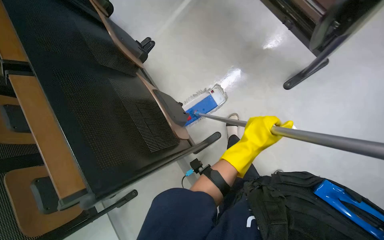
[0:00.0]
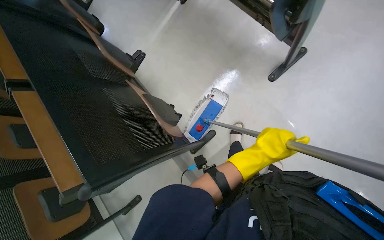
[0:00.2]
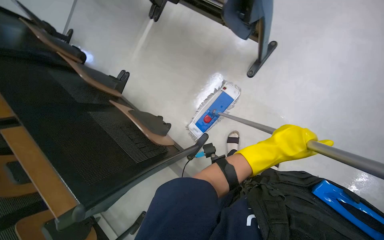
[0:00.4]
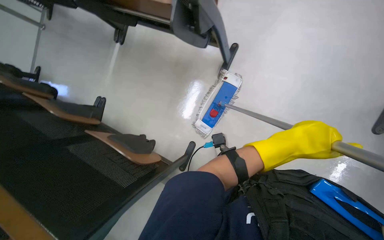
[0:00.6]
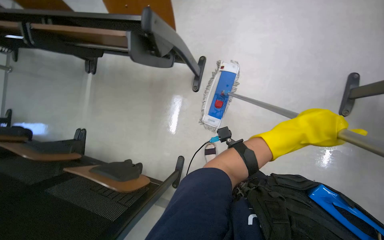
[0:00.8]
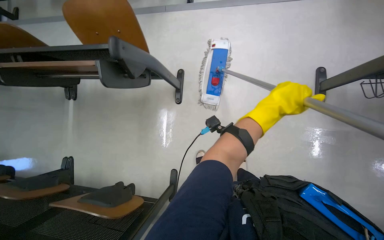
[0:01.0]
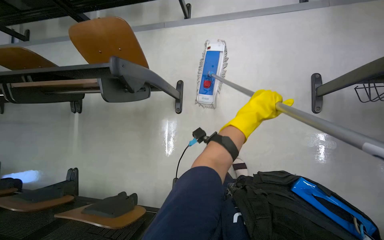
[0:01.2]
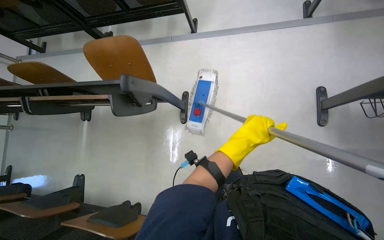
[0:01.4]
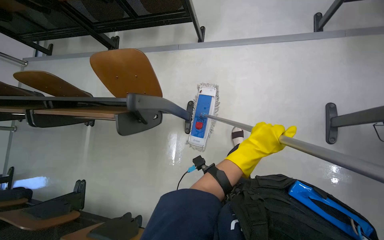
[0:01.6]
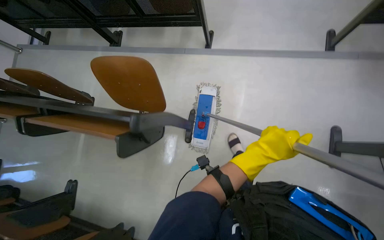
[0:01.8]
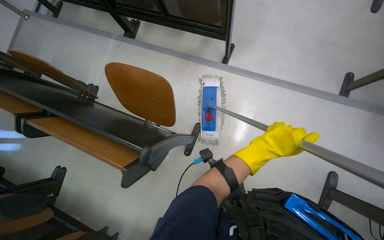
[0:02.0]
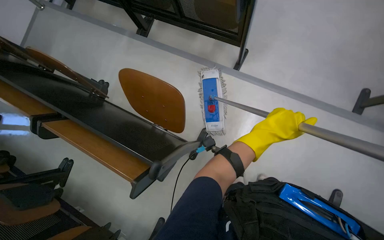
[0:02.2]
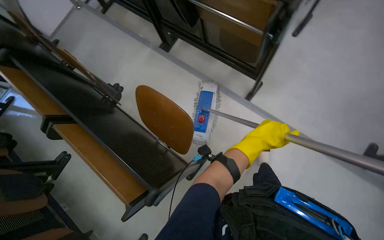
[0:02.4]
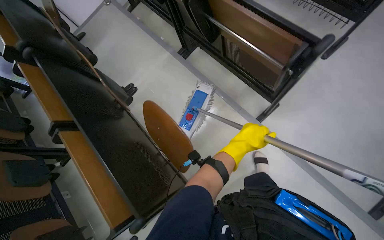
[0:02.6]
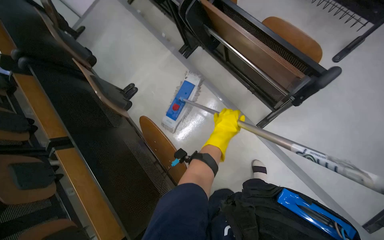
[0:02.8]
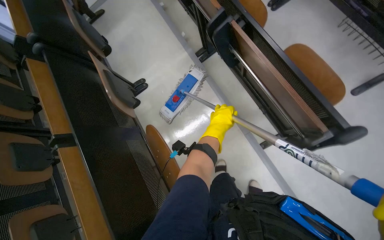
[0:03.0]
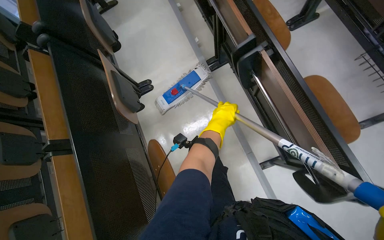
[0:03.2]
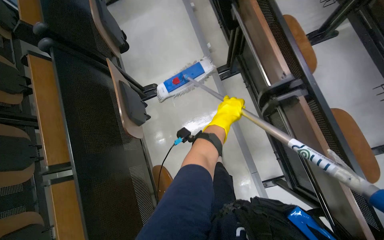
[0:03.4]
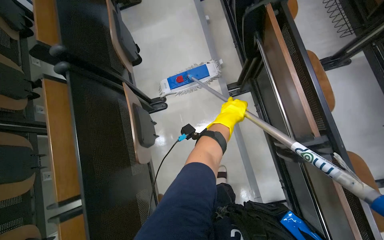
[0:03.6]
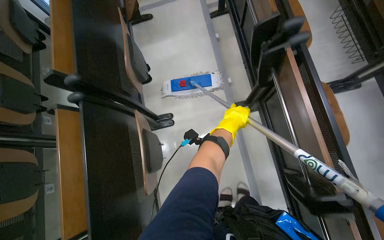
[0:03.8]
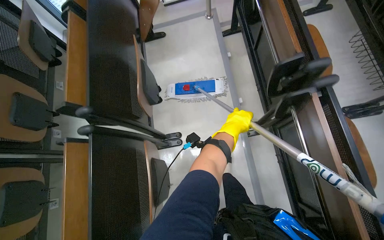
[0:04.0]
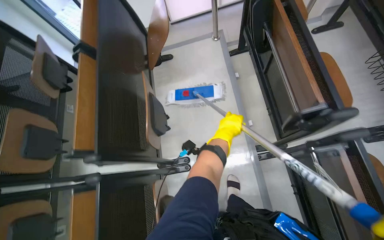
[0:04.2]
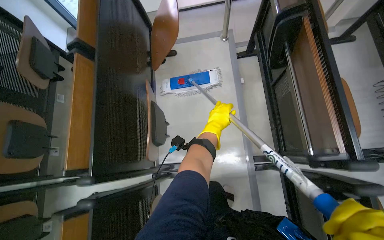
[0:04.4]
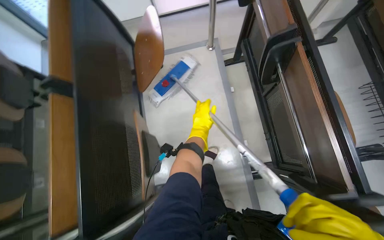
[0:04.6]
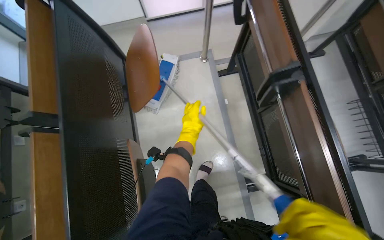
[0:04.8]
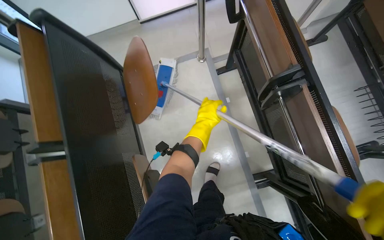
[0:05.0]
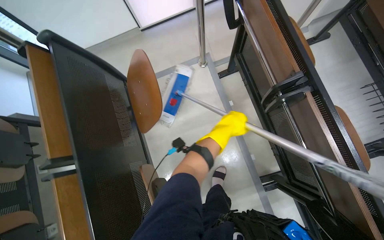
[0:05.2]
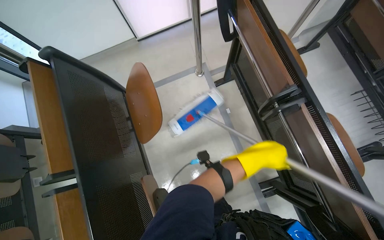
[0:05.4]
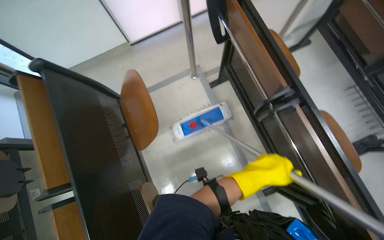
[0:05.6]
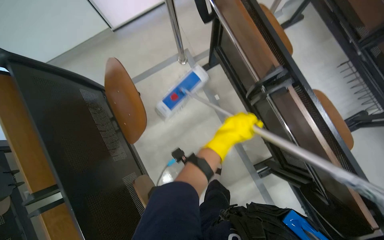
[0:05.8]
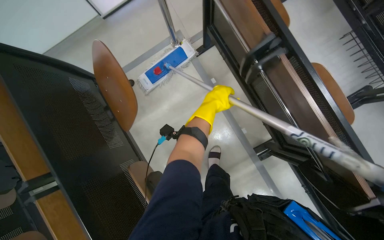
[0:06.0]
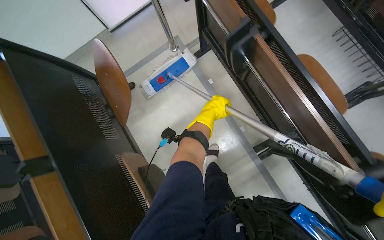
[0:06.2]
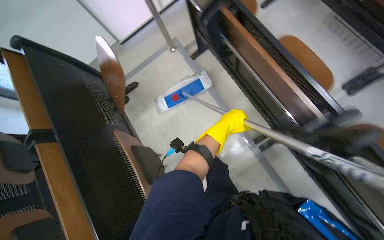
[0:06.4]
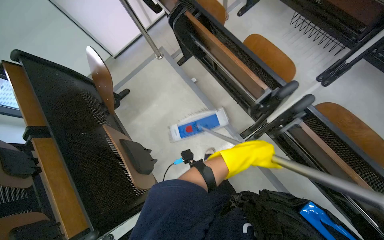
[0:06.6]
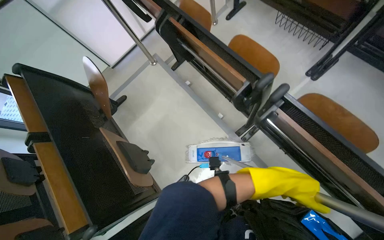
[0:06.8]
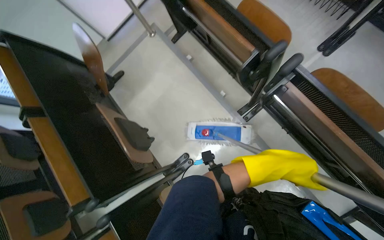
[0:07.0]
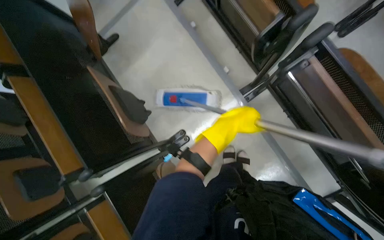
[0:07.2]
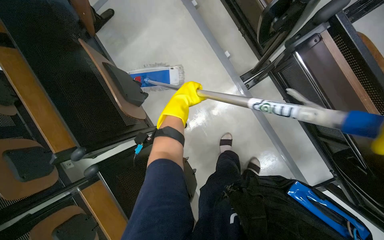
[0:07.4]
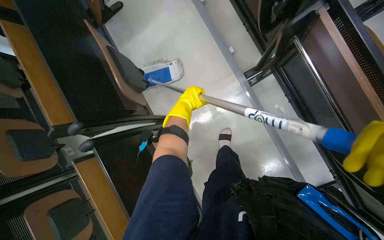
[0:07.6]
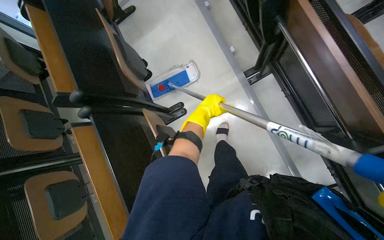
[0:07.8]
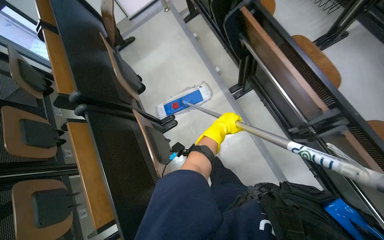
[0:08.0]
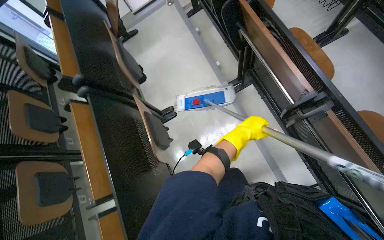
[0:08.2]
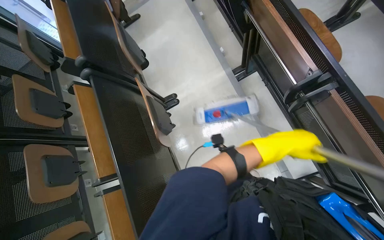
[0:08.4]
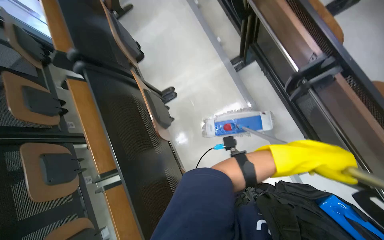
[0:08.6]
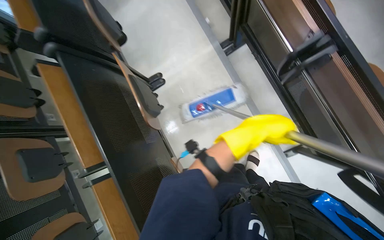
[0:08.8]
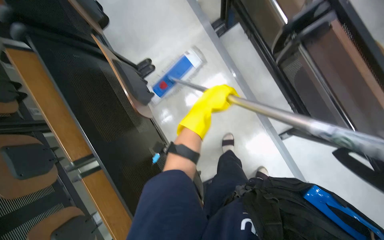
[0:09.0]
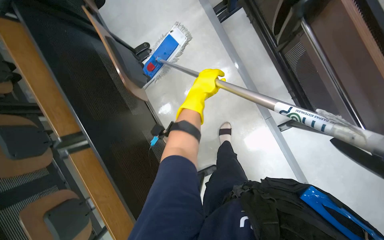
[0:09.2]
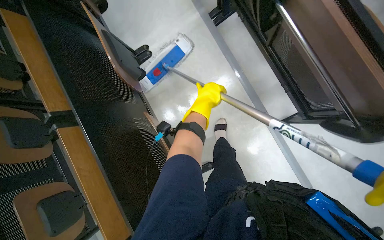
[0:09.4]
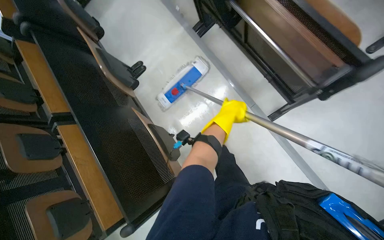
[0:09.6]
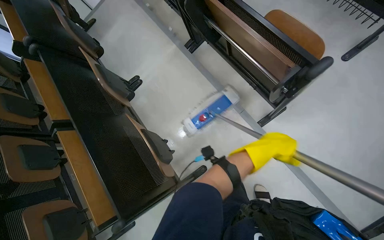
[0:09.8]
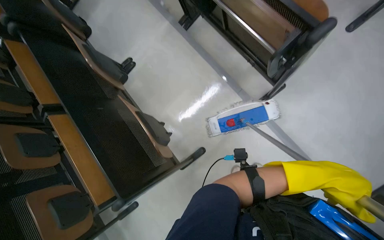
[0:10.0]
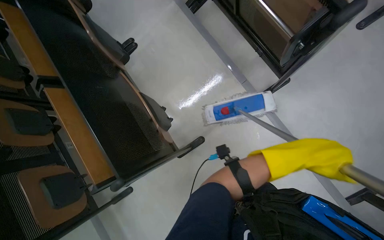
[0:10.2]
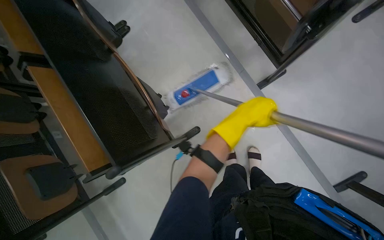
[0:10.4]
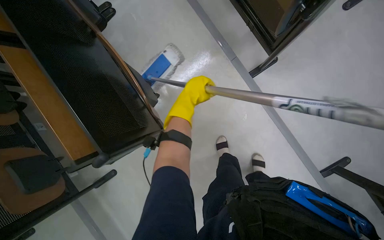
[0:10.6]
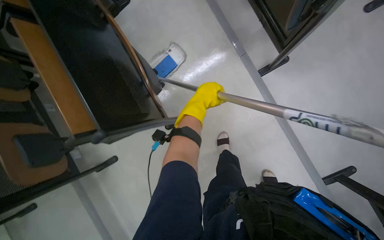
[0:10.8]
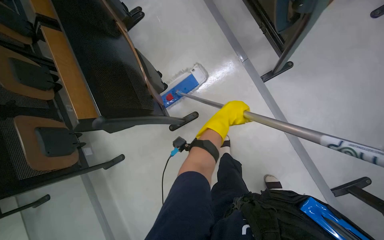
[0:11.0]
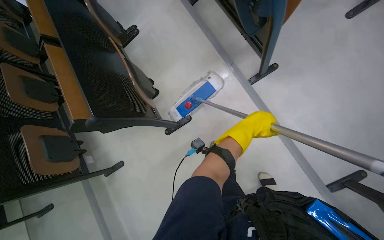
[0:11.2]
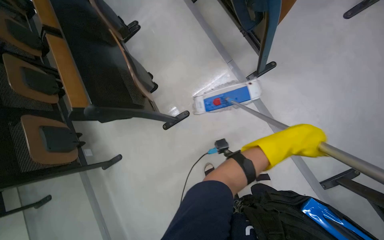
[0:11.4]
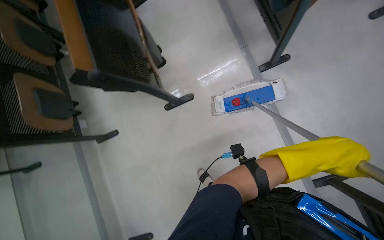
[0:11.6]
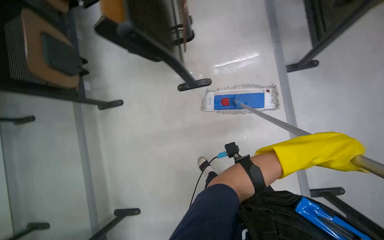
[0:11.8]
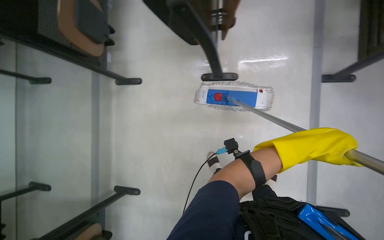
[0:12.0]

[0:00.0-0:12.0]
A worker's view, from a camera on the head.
Job: mopping floor.
The whole recording: Mopping lecture hall floor. The worker mops the floor of the lecture hall, moving chairs and re-wetting the mop as needed.
1.6 to 3.0 s: The wearer moves about 90 cm. Everything in view rotates roughly 50 degrees clockwise.
3.0 to 4.4 s: The camera travels some 1 m. The scene turns roughly 25 degrees clockwise in the picture.
4.4 to 6.0 s: Everything in view rotates roughly 25 degrees counterclockwise. The left hand shifts about 35 cm up the picture, and goes nearer to the camera and returns, some 10 cm each way.
6.0 to 7.6 s: The camera is carried some 70 cm.
7.6 to 9.0 s: The head travels some 50 cm.
9.0 to 10.4 s: The head travels some 50 cm.

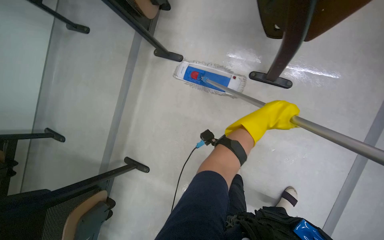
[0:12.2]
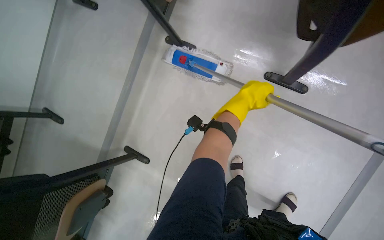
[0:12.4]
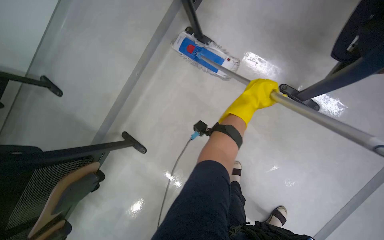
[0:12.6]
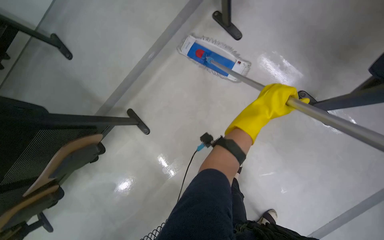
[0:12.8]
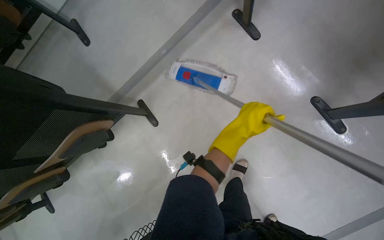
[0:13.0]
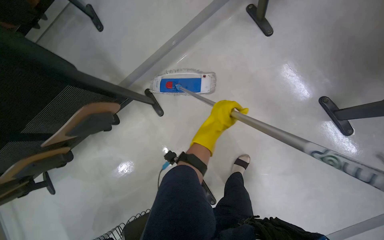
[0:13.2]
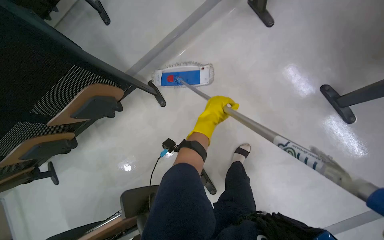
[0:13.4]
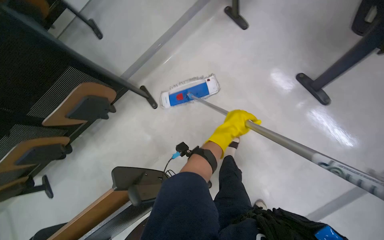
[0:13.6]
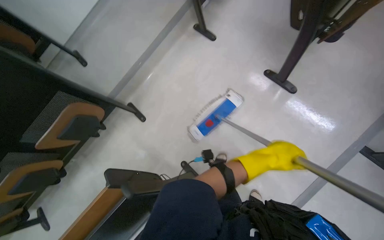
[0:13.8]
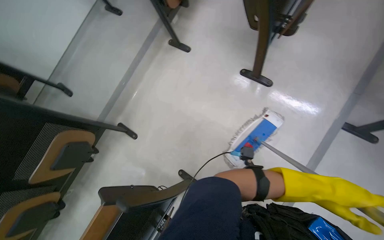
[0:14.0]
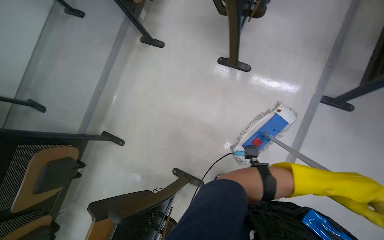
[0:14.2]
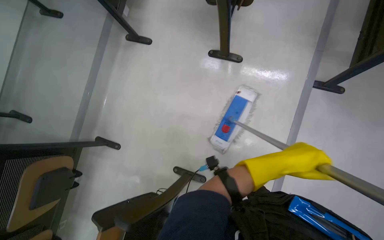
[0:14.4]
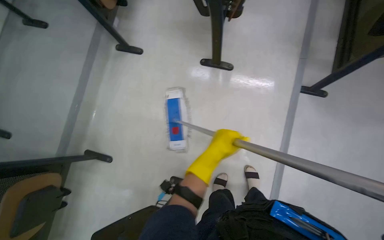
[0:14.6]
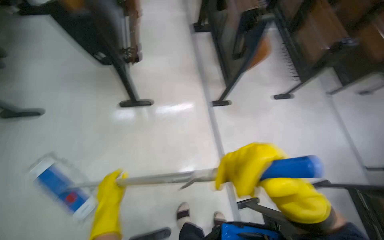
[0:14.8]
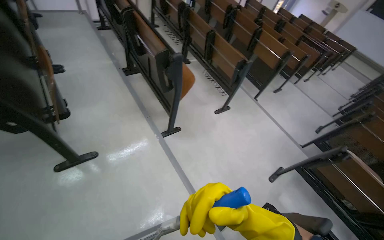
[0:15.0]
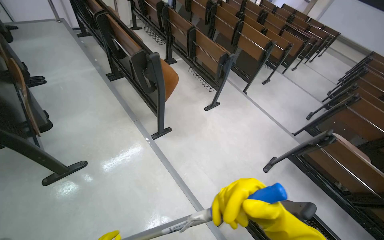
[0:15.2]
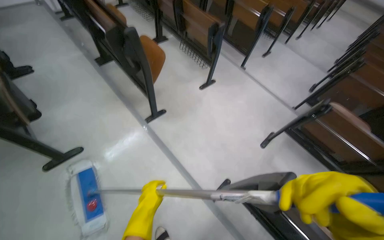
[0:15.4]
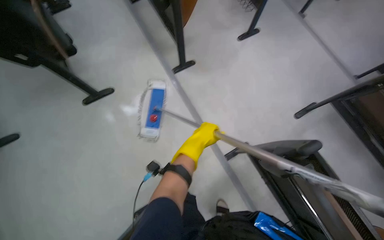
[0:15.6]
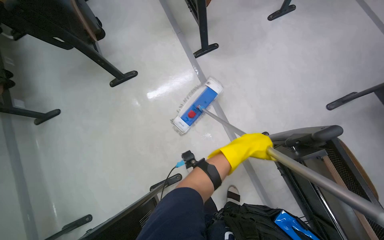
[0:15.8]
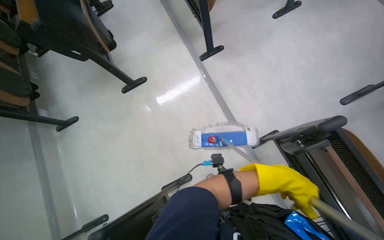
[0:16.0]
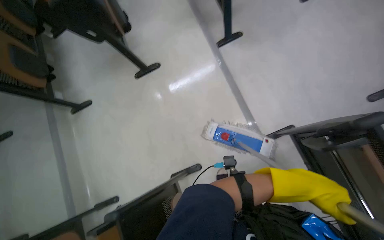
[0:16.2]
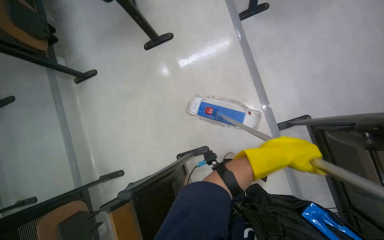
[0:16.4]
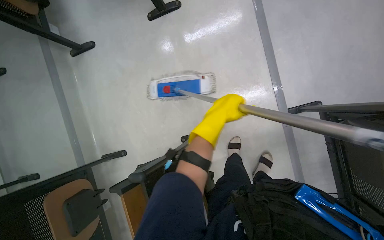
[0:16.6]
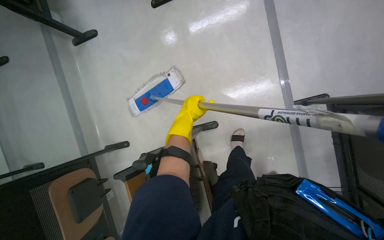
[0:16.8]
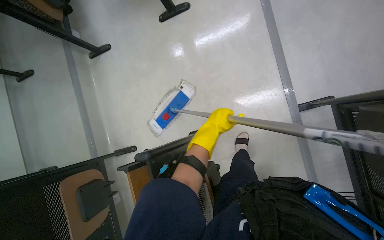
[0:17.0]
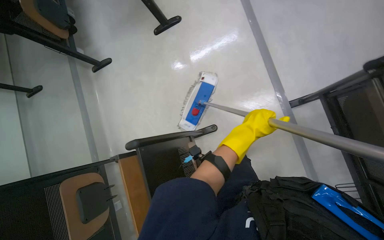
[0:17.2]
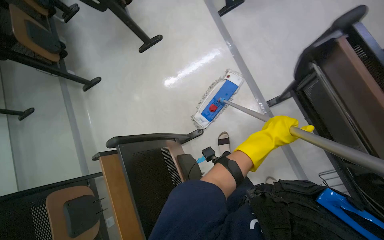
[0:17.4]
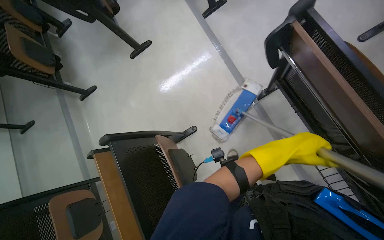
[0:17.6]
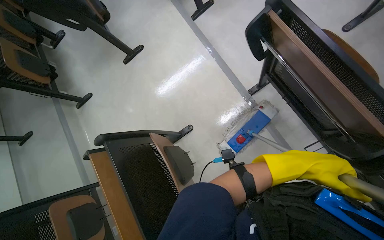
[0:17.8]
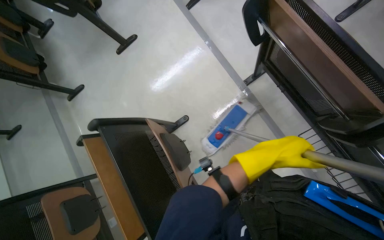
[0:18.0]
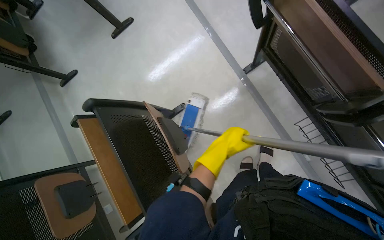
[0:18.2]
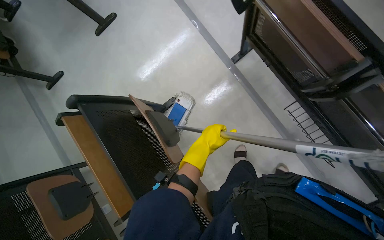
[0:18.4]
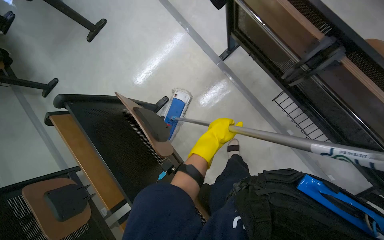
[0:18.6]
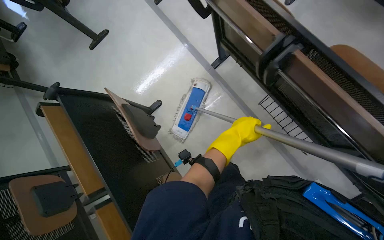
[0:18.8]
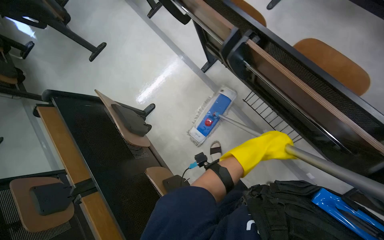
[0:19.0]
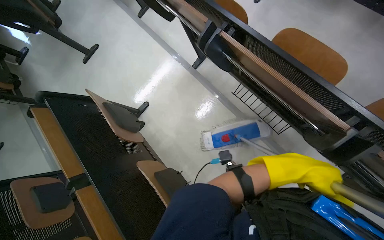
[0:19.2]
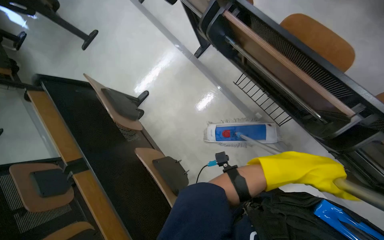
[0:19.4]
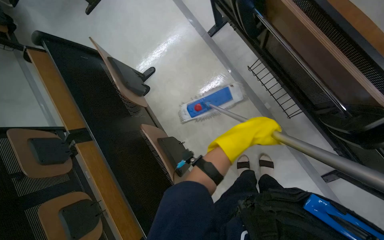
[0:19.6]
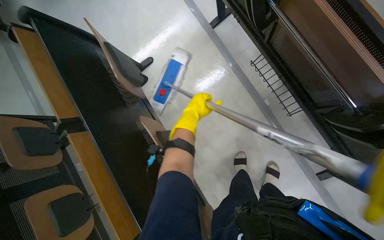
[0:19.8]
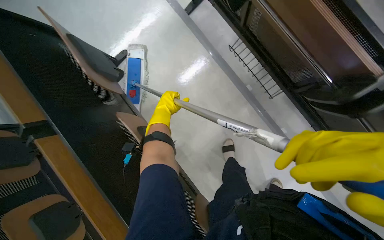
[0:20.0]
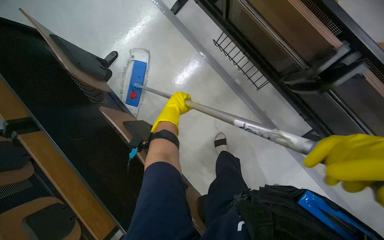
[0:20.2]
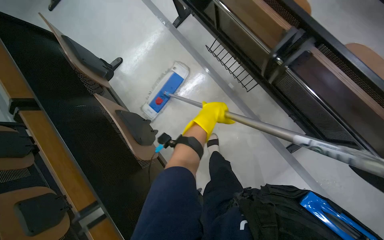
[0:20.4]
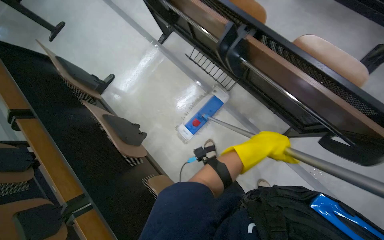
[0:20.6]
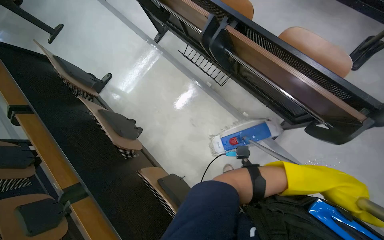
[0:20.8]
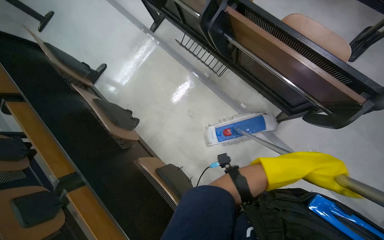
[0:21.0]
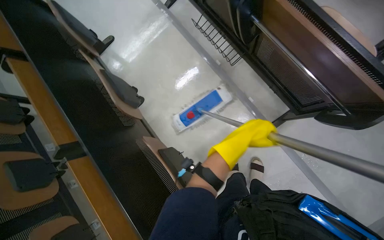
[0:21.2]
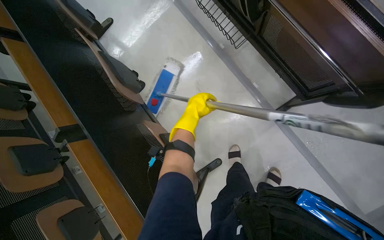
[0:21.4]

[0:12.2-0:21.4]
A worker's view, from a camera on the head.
Job: mopping floor.
The whole recording: Mopping lecture hall floor. The worker mops the floor of the lecture hall, moving chairs and re-wetting the mop as needed.
13.8 to 15.2 s: The head rotates about 85 degrees to the right. The camera pitches upward, by approximately 25 degrees.
16.8 to 18.4 s: The camera travels approximately 60 cm. The view tilts some 15 degrees upward.
19.8 to 21.4 s: The camera travels some 50 cm.
